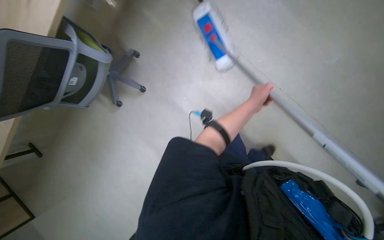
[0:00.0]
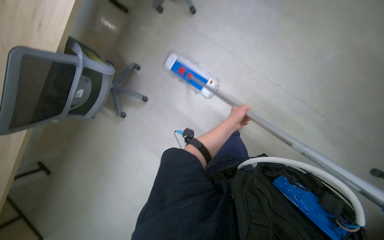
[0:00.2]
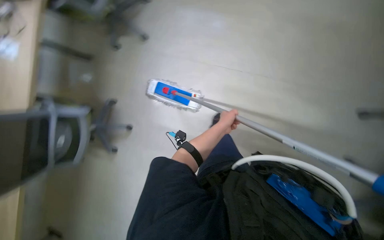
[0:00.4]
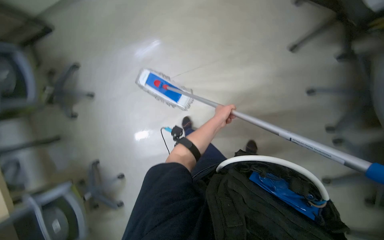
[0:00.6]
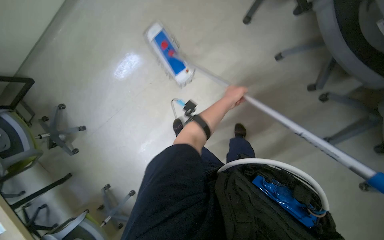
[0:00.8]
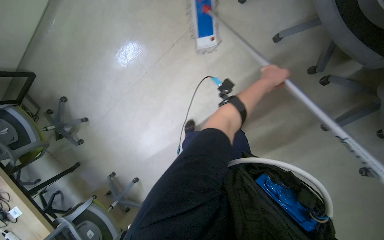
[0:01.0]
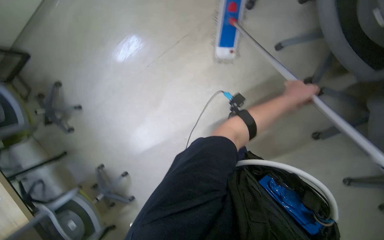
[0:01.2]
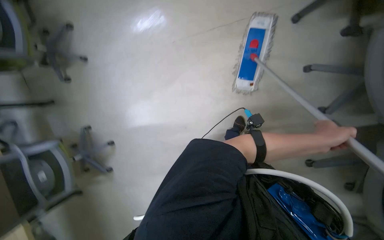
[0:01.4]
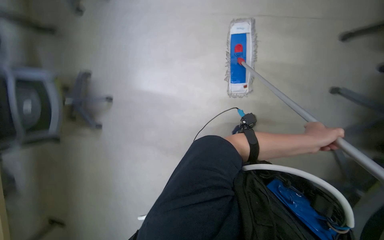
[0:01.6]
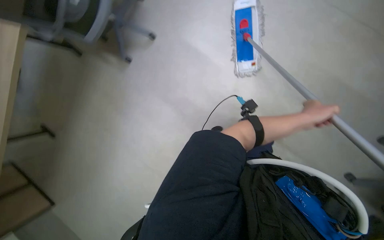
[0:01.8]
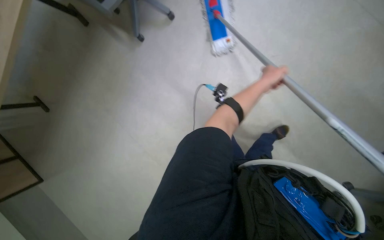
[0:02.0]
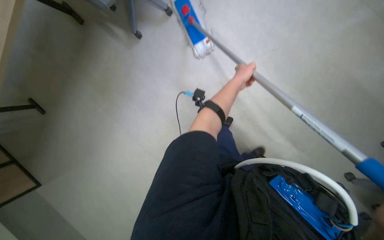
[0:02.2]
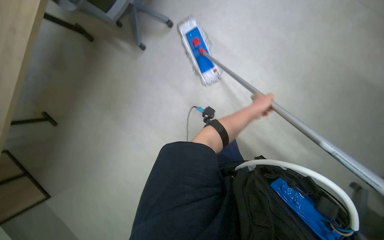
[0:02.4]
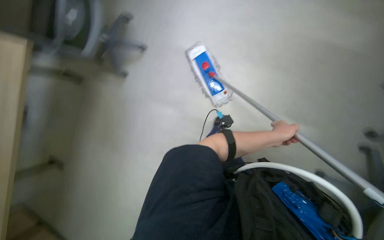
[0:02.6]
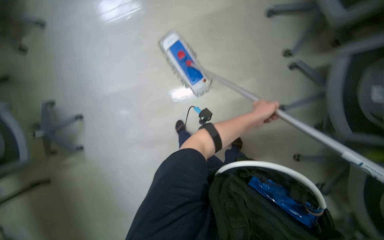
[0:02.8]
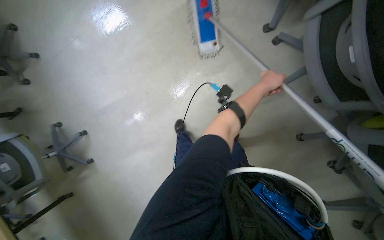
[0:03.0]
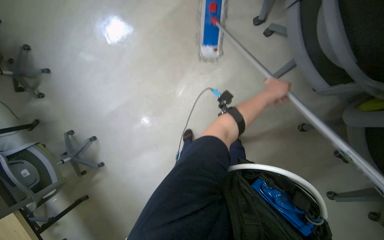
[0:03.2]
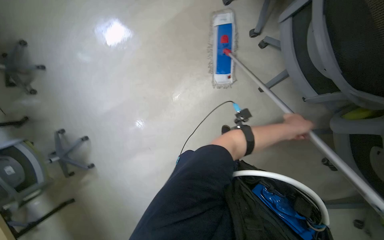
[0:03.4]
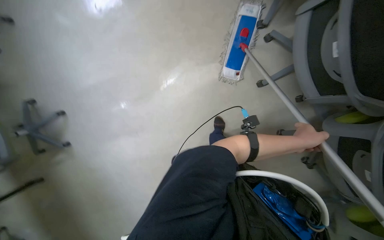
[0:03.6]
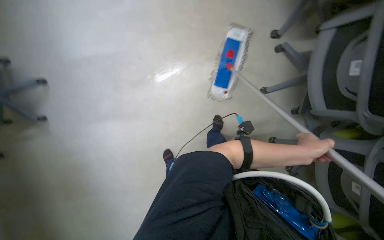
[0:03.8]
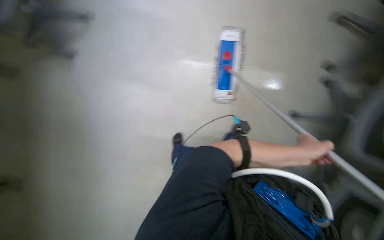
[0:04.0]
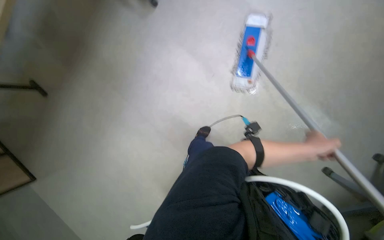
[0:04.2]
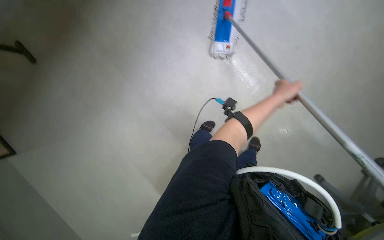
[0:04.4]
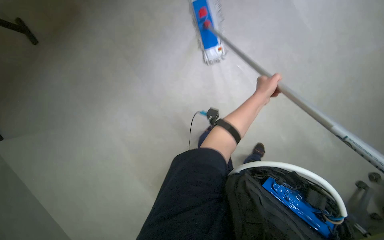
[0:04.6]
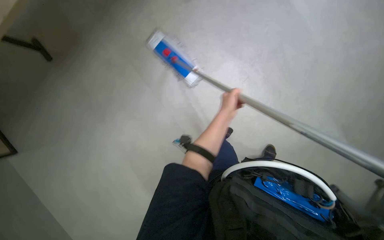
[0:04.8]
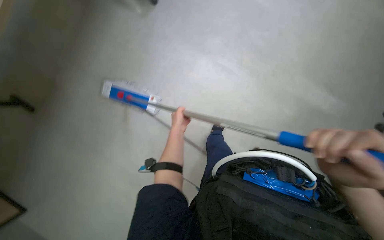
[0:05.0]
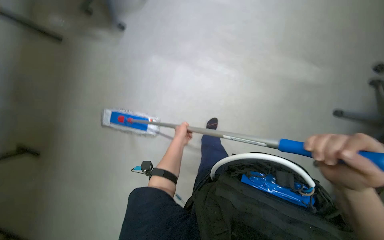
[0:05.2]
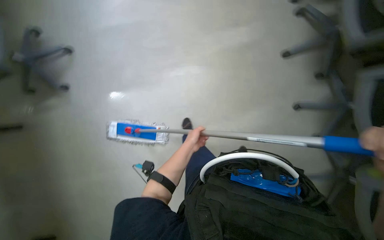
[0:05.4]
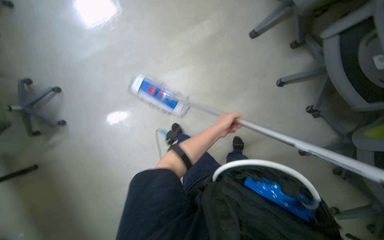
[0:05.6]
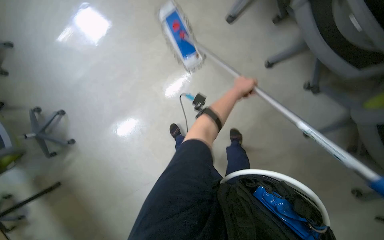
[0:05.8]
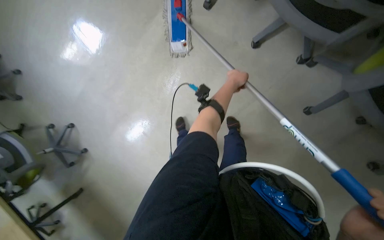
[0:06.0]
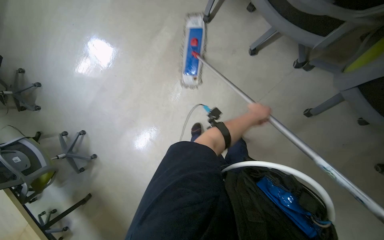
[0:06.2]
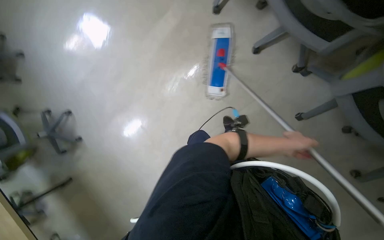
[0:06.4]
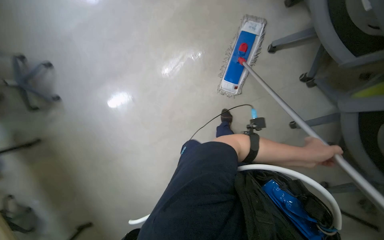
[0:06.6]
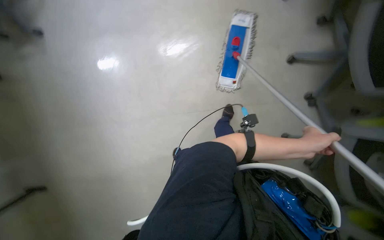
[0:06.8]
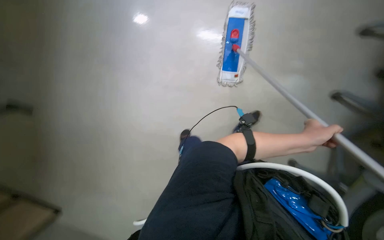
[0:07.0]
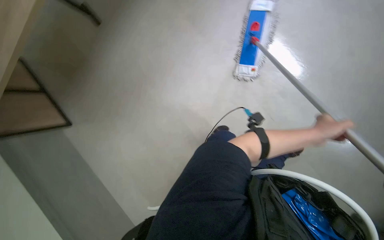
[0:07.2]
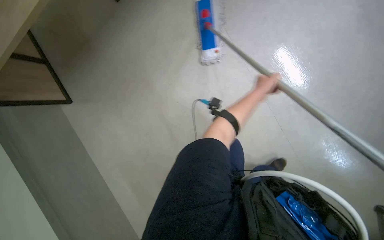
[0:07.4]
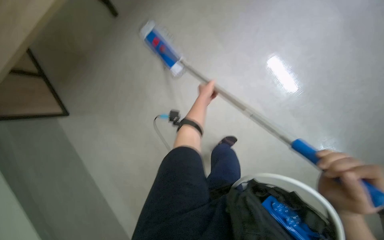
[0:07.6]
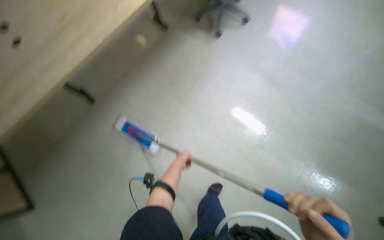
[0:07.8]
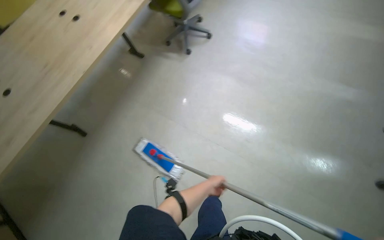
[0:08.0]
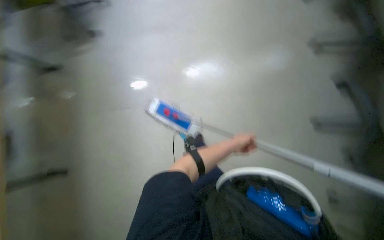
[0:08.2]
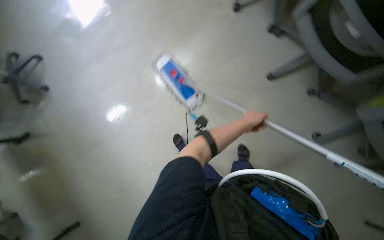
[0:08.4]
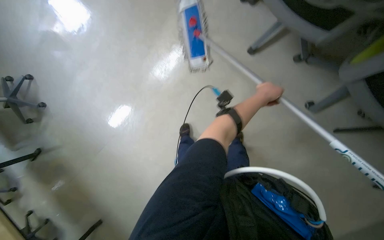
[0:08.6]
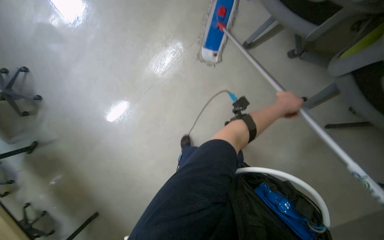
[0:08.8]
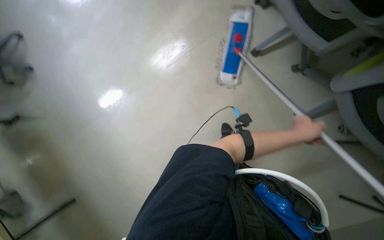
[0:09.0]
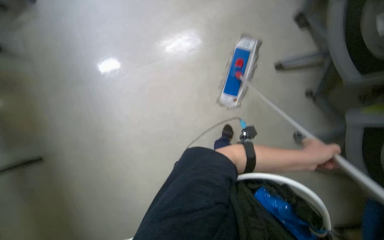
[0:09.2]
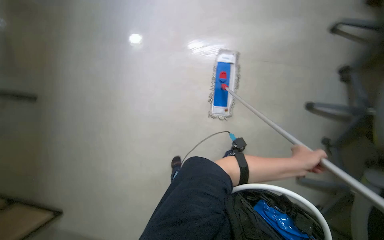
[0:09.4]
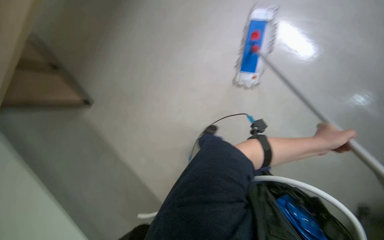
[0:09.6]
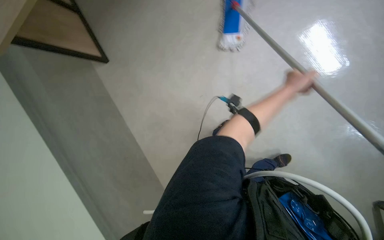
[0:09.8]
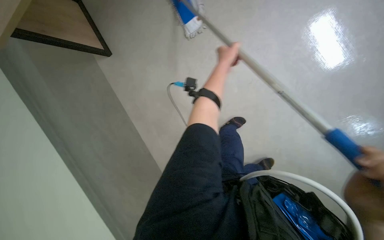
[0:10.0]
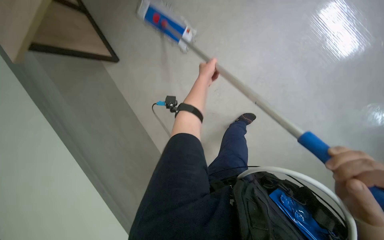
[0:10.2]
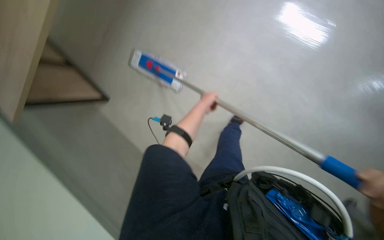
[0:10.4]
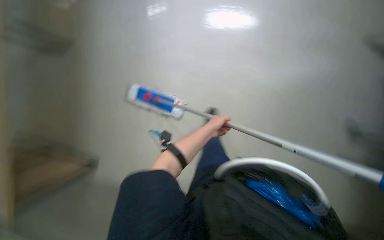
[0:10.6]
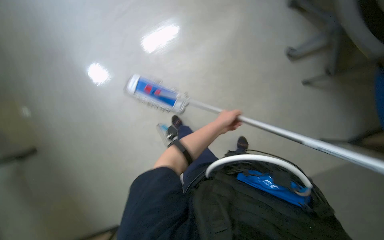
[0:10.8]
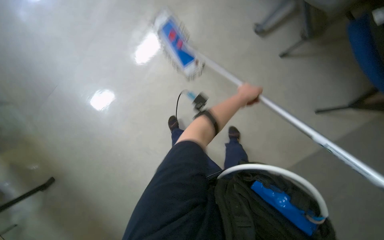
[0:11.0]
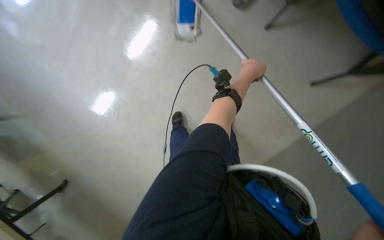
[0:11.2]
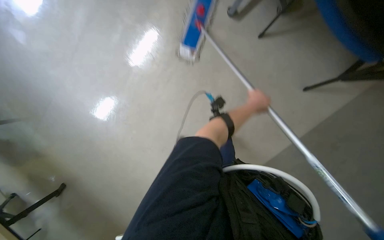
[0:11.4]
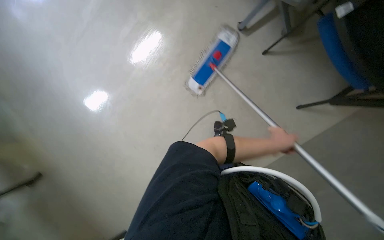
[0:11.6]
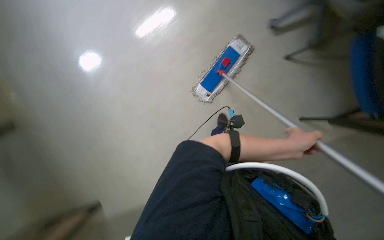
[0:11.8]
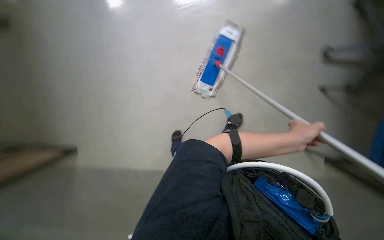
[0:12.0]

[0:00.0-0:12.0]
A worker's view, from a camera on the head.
Job: mopping floor.
The whole recording: Mopping office floor. The worker mops the office floor around the tables and chairs.
0:00.0 to 0:01.6: The camera travels some 40 cm.
0:01.6 to 0:03.0: Everything in view rotates some 25 degrees counterclockwise. The left hand goes up and down the picture, some 20 cm each way, reversing 2 times.
0:03.0 to 0:04.4: The left hand goes down the picture and returns, approximately 20 cm each way.
0:04.4 to 0:06.0: The camera travels approximately 60 cm. The scene rotates counterclockwise by approximately 55 degrees.
0:06.0 to 0:07.6: The left hand heads farther from the camera, covering roughly 10 cm.
0:07.6 to 0:09.0: The camera pitches upward, by some 20 degrees.
0:10.4 to 0:12.0: The left hand travels nearer to the camera and to the right by approximately 35 cm.

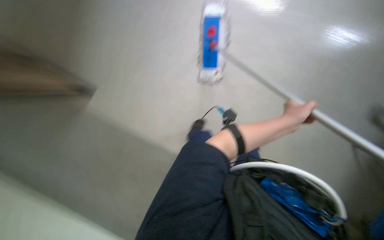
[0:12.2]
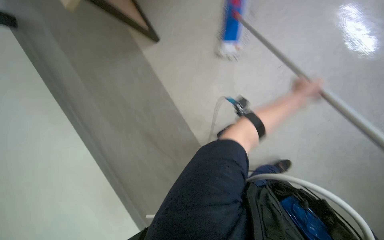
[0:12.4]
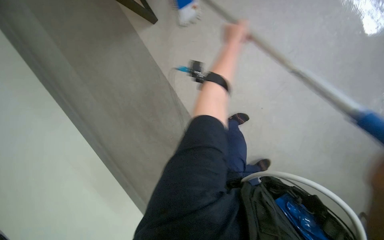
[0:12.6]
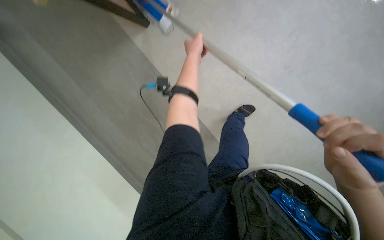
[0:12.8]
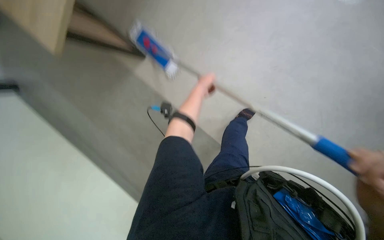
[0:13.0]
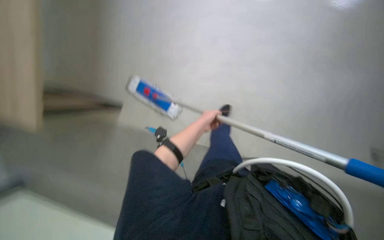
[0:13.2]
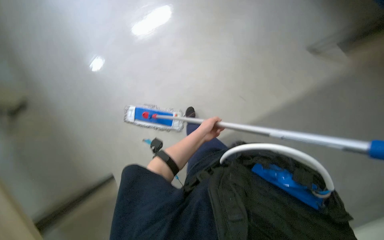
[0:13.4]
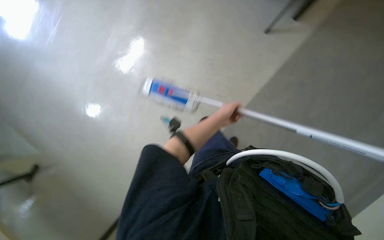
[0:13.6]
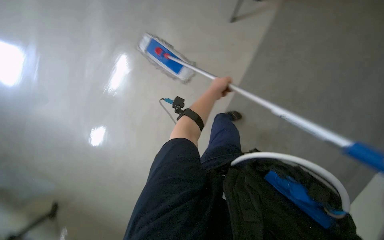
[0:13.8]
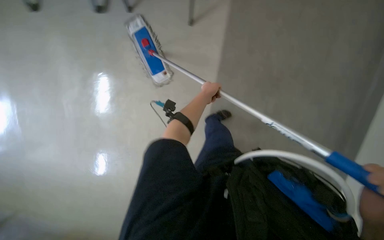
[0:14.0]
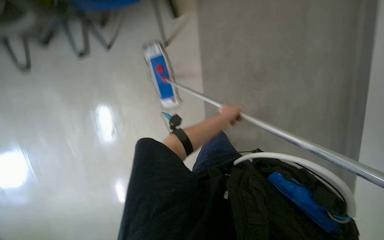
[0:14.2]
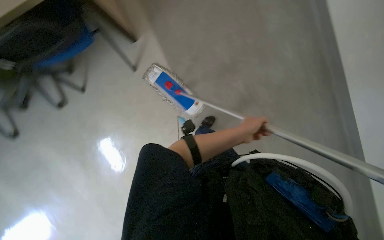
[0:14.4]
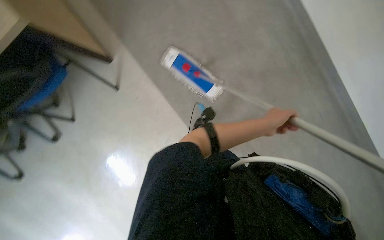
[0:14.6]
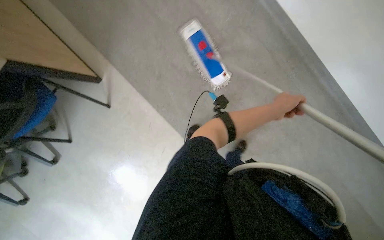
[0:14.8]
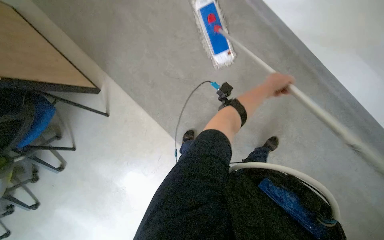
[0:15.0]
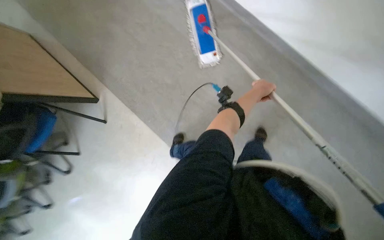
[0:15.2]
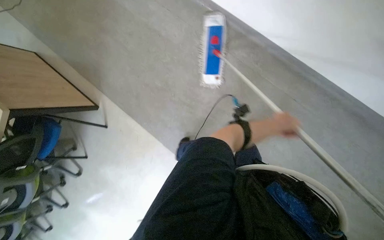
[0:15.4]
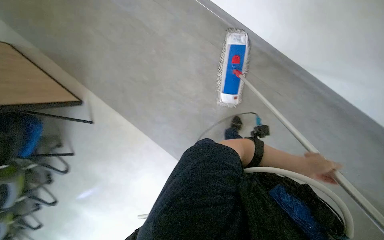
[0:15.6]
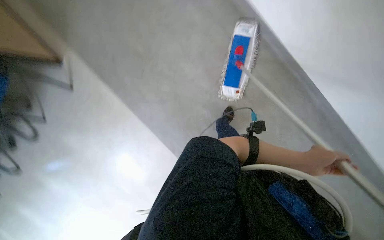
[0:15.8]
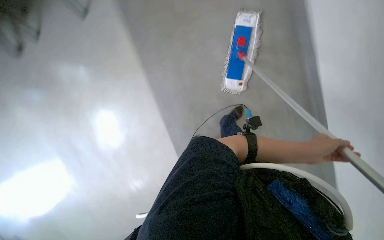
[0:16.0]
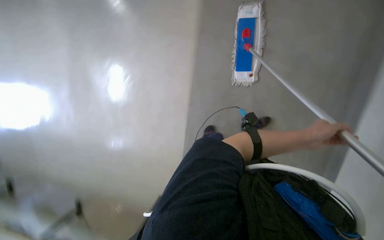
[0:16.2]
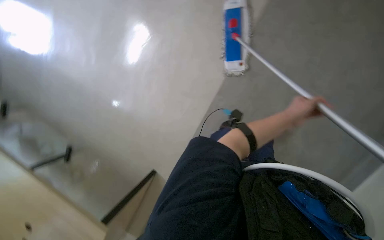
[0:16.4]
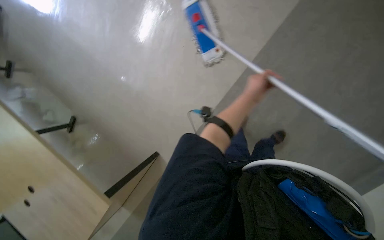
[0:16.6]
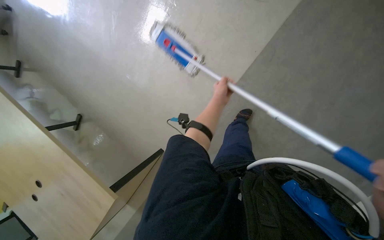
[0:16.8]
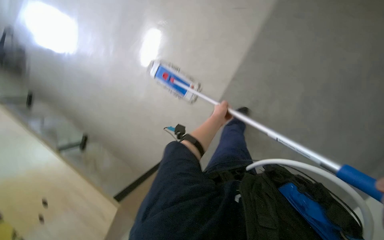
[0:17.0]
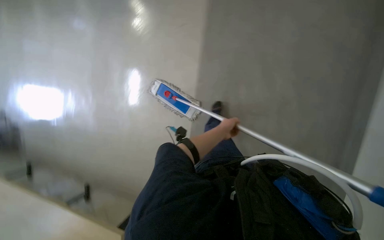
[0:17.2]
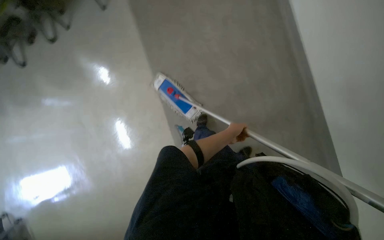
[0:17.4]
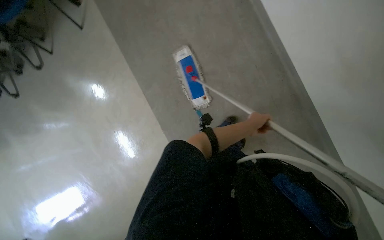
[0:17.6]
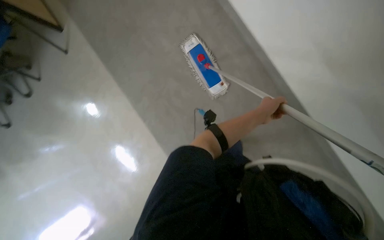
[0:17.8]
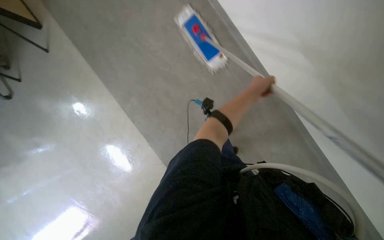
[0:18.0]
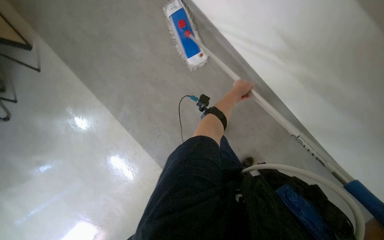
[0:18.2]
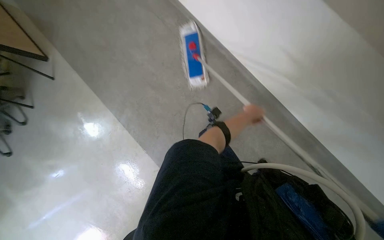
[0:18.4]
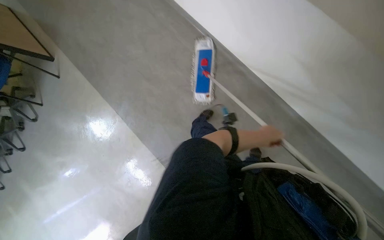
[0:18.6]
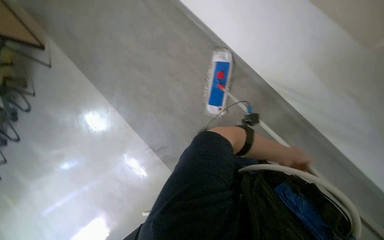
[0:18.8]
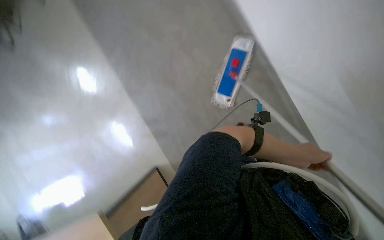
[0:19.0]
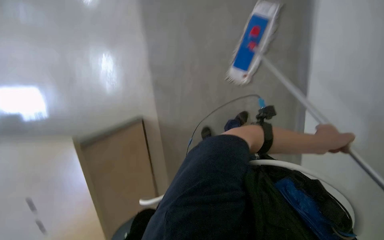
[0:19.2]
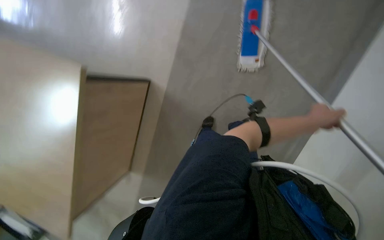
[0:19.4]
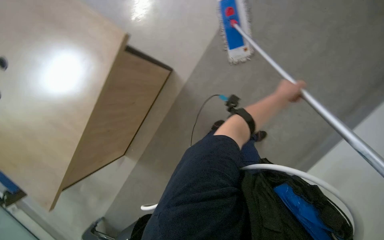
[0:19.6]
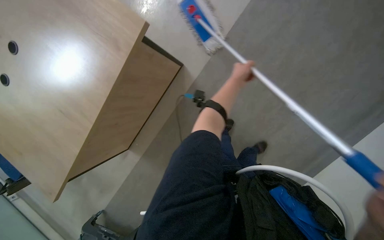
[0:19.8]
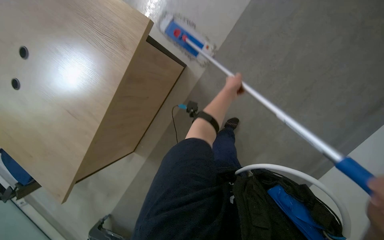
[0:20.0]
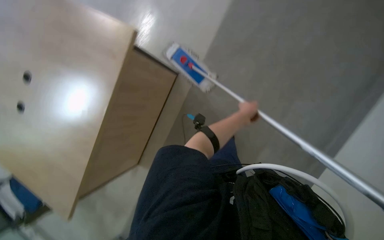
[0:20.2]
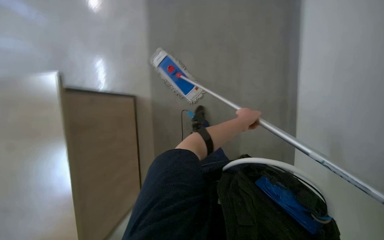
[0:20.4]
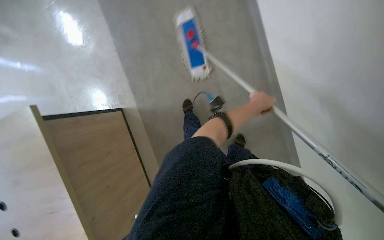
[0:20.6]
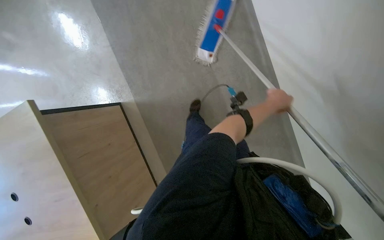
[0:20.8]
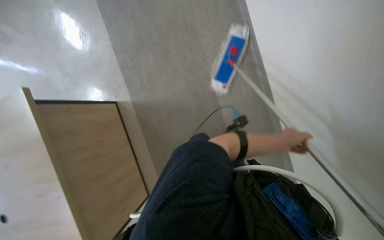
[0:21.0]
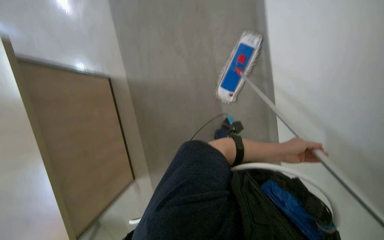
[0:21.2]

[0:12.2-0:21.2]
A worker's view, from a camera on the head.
Job: mopping floor.
The whole recording: Mopping office floor. The worker mops the office floor around the tables and chairs.
0:12.2 to 0:13.8: The left hand heads to the left and farther from the camera, covering some 20 cm.
0:13.8 to 0:15.2: The view tips upward by approximately 15 degrees. The scene turns about 30 degrees counterclockwise in the picture.
0:16.6 to 0:18.2: The left hand moves farther from the camera, some 10 cm.
0:18.2 to 0:19.8: The camera is carried about 50 cm. The camera sweeps to the left, by some 20 degrees. The wearer looks about 25 degrees further downward. Everything in view rotates about 30 degrees counterclockwise.
0:19.8 to 0:21.2: The left hand shifts about 35 cm down the picture and to the right.
